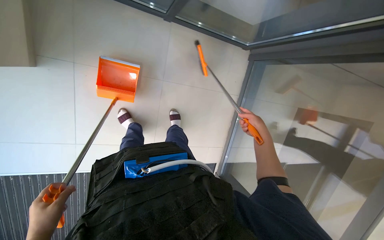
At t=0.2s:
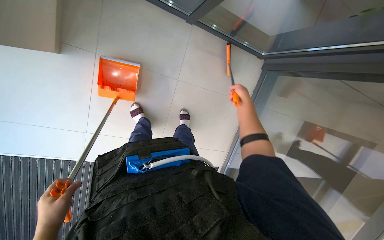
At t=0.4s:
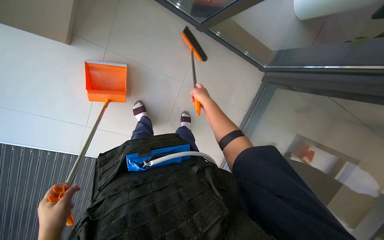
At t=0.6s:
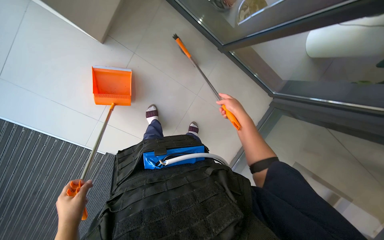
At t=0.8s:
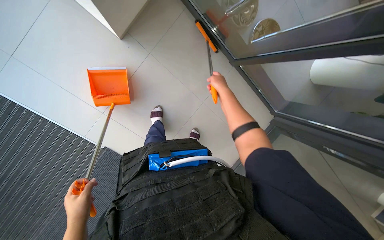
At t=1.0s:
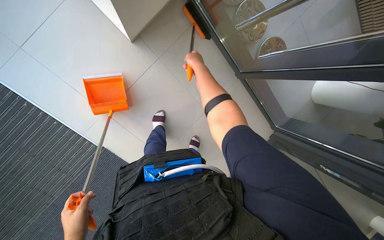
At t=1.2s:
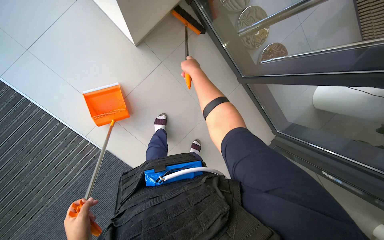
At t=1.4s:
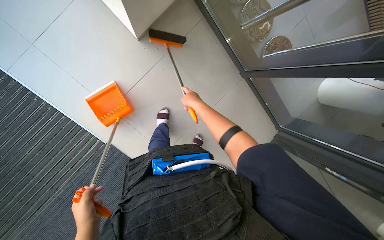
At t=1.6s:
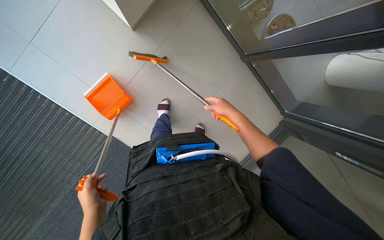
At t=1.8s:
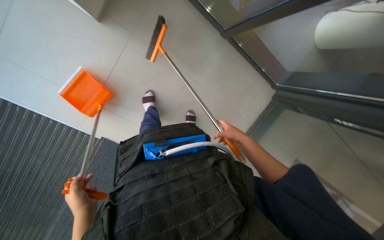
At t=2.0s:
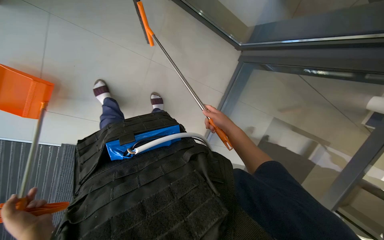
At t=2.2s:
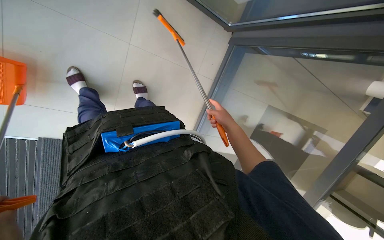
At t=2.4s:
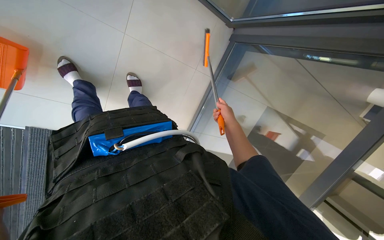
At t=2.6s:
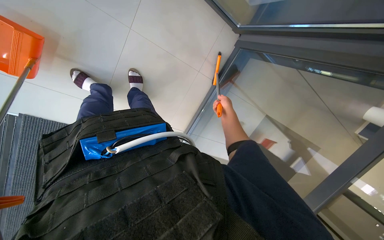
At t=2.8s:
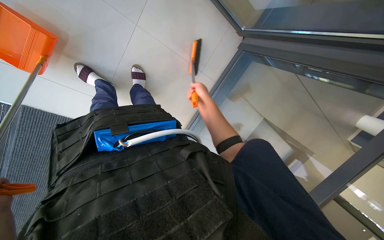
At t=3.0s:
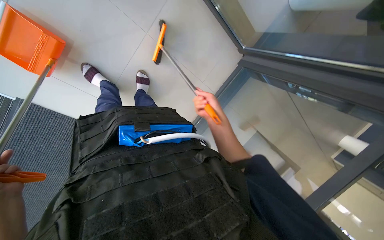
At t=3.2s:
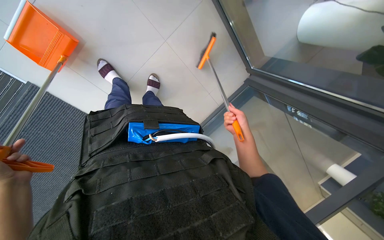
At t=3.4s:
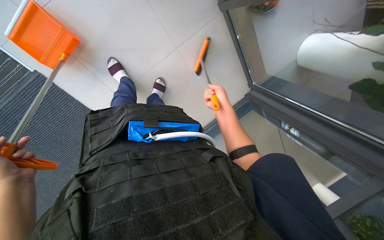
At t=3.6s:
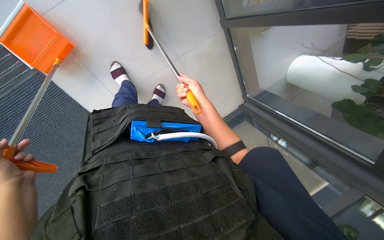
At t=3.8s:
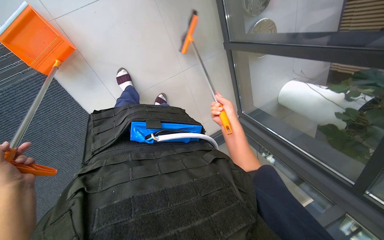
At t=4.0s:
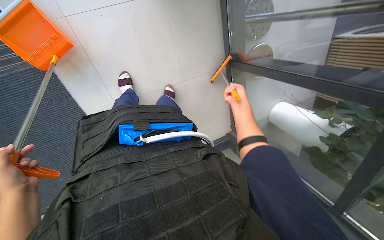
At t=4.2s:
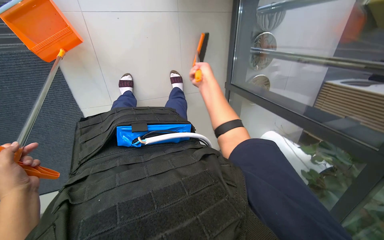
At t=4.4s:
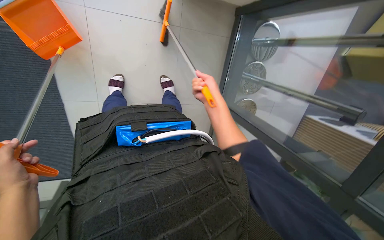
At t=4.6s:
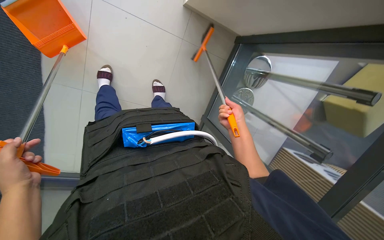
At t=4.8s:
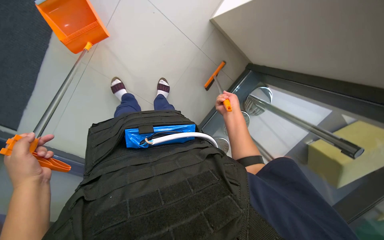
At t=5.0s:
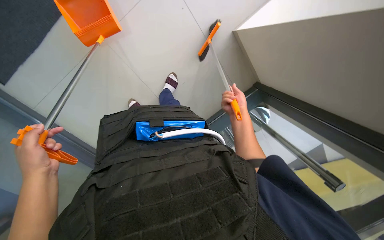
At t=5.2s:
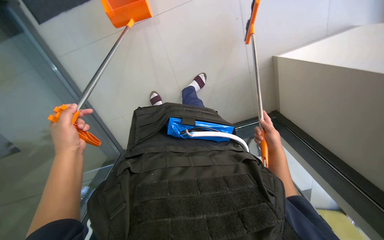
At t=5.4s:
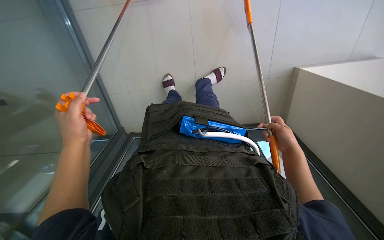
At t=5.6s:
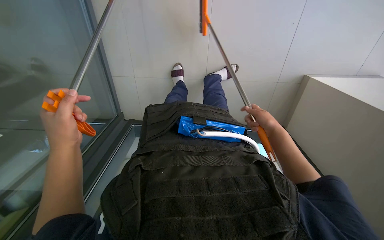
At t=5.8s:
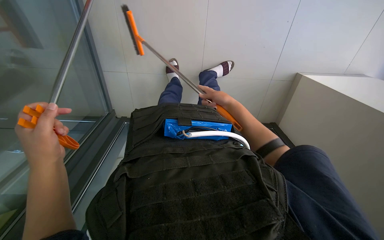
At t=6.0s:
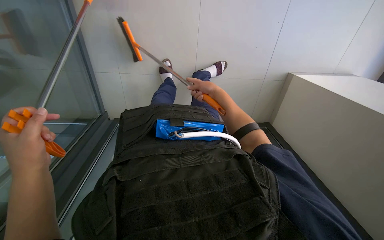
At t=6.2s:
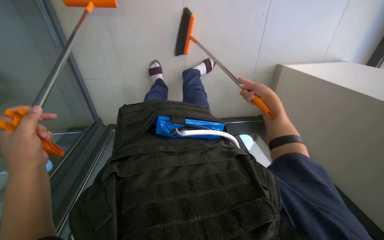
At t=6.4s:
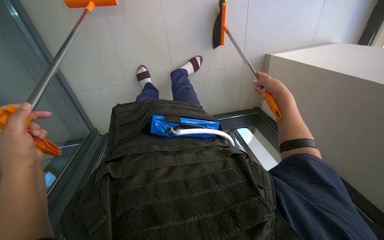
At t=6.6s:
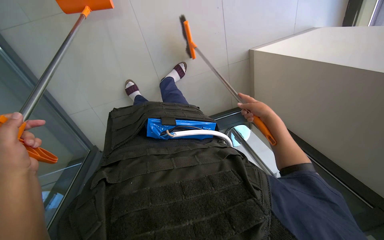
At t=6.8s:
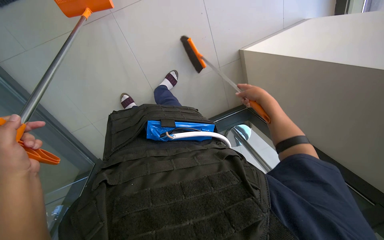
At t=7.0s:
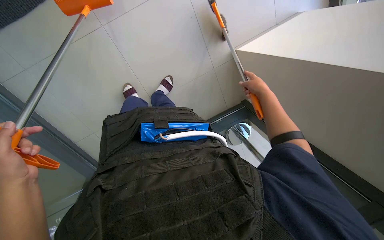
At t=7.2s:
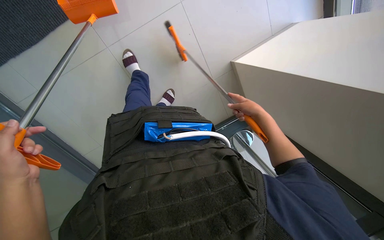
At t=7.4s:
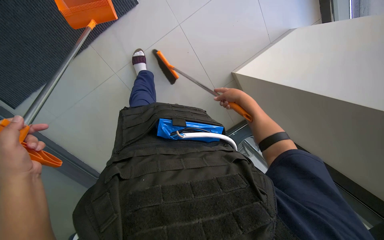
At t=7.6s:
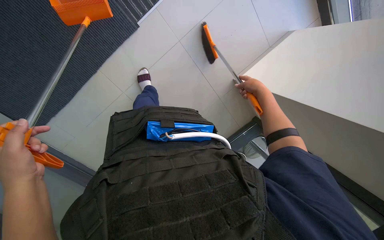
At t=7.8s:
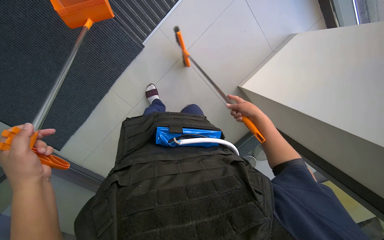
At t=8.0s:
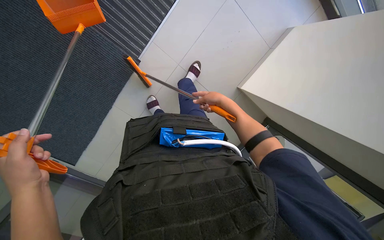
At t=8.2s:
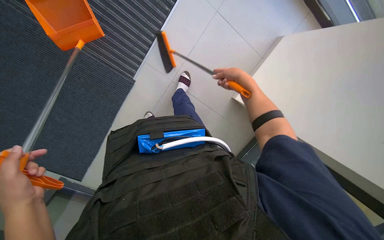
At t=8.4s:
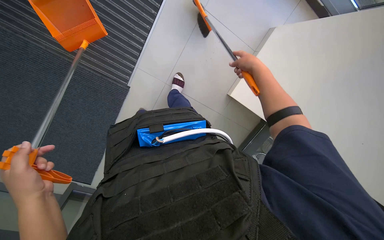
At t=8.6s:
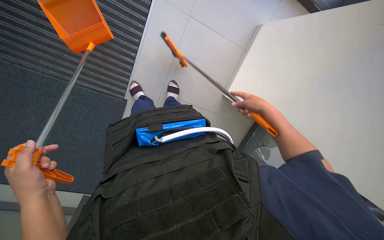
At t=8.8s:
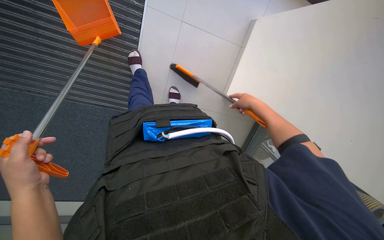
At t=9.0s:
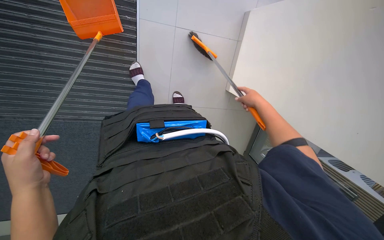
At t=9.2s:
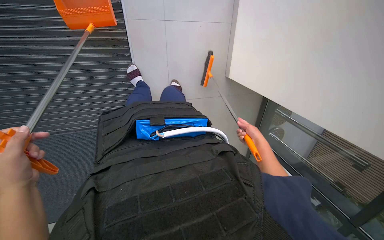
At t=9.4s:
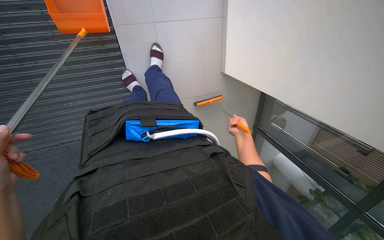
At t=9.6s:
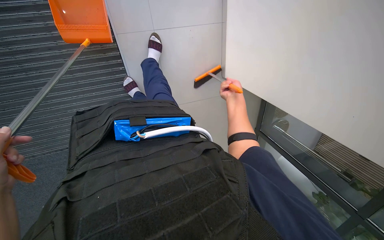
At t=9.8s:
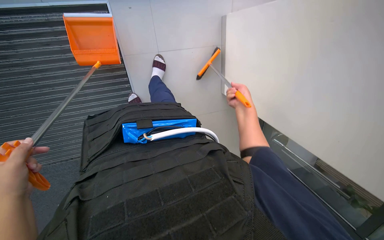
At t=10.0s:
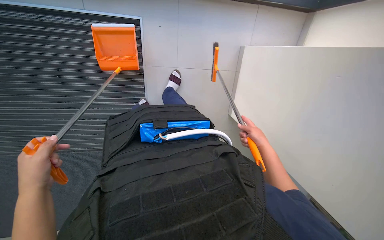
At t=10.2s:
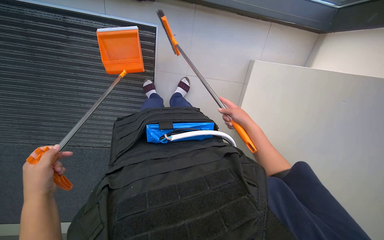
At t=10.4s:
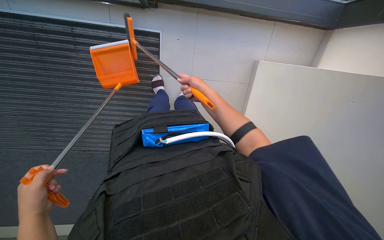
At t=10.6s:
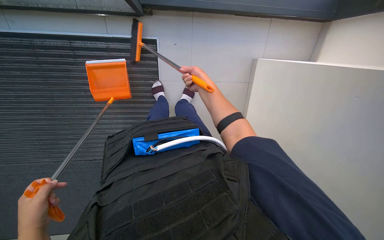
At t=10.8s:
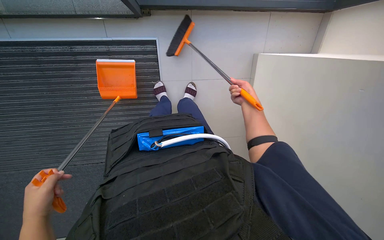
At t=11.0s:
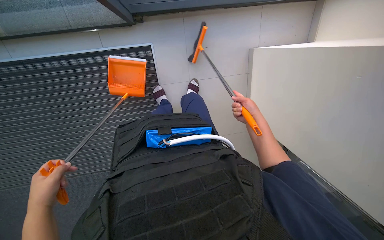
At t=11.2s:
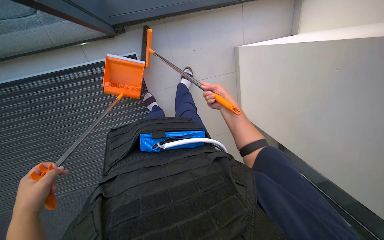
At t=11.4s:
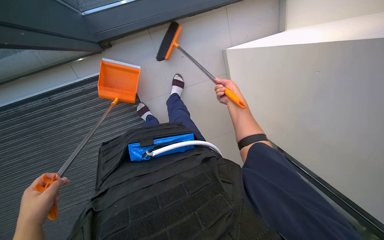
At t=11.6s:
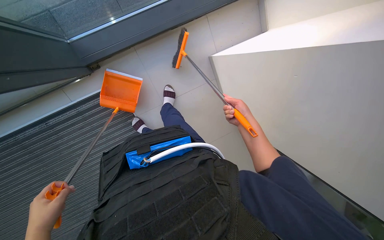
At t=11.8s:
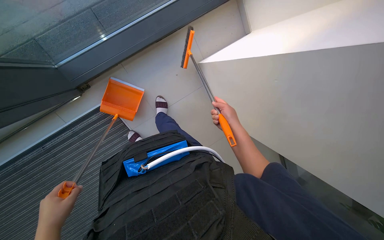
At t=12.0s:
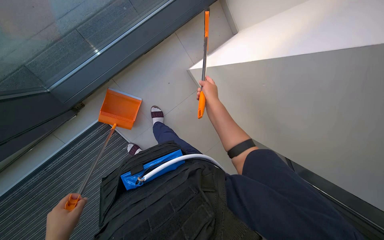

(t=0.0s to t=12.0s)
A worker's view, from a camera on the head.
Job: sweeping floor.
The whole recording: Sweeping floor with broom and dustpan. The worker sweeps the floor with a broom and collects debris with a dustpan.
t=0.0s - t=1.6s: The scene rotates clockwise by roughly 35 degrees.
t=1.6s - t=3.0s: The view tilts about 15 degrees downward.
t=3.0s - t=4.4s: The camera is aimed some 20 degrees further to the right. The wearer looks approximately 30 degrees further upward. Everything in view rotates approximately 45 degrees clockwise.
t=6.0s - t=7.6s: The scene turns some 30 degrees counterclockwise in the picture.
t=7.6s - t=9.0s: Everything in view rotates approximately 40 degrees counterclockwise. The right hand goes up and down the picture, approximately 15 cm each way, reversing 2 times.
t=9.0s - t=10.4s: The view tilts some 10 degrees upward. The right hand goes roughly 25 cm to the left.
t=10.4s - t=12.0s: Everything in view rotates approximately 45 degrees counterclockwise.

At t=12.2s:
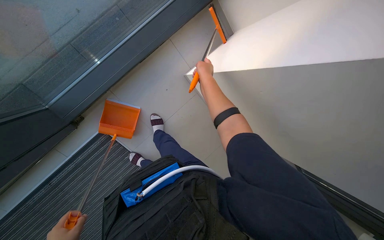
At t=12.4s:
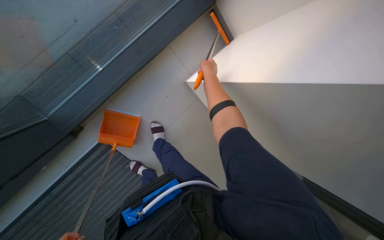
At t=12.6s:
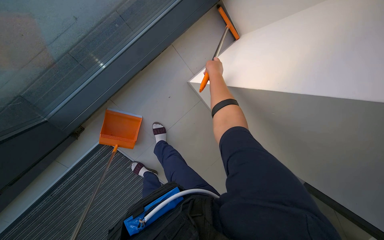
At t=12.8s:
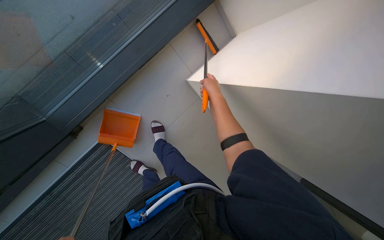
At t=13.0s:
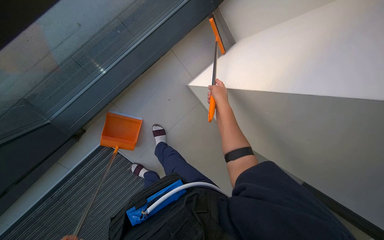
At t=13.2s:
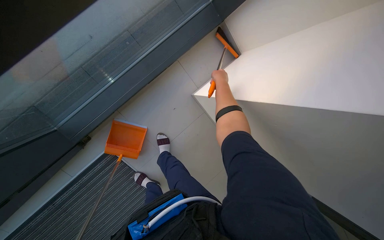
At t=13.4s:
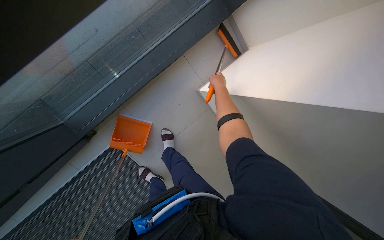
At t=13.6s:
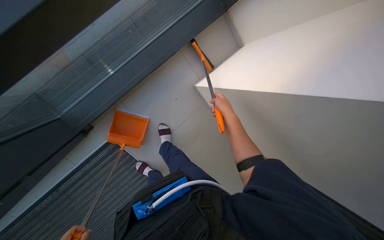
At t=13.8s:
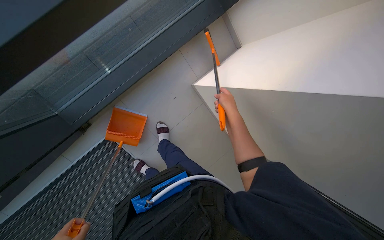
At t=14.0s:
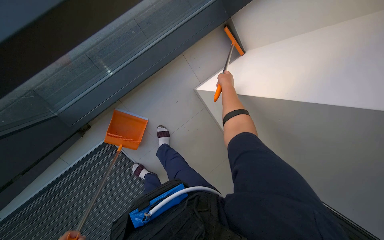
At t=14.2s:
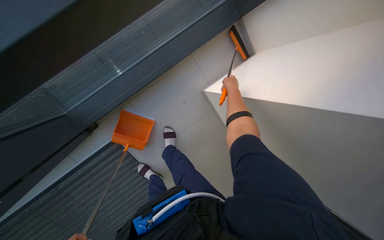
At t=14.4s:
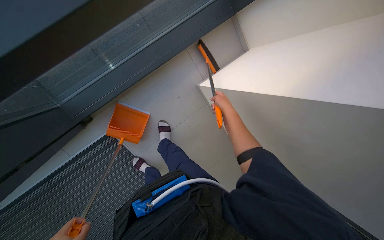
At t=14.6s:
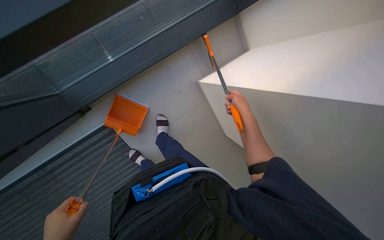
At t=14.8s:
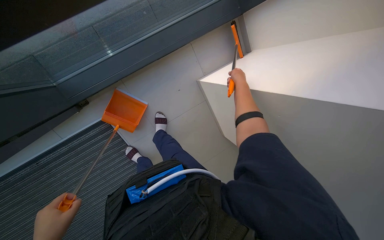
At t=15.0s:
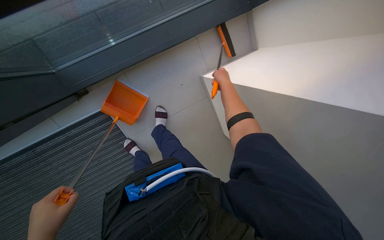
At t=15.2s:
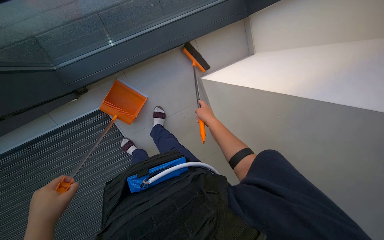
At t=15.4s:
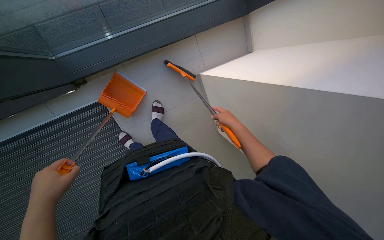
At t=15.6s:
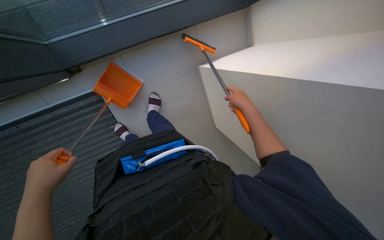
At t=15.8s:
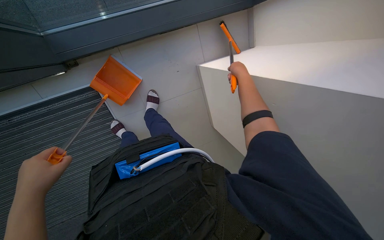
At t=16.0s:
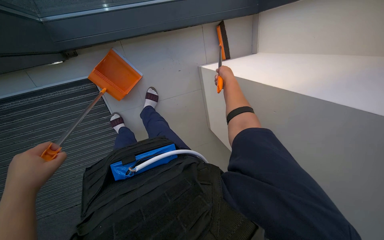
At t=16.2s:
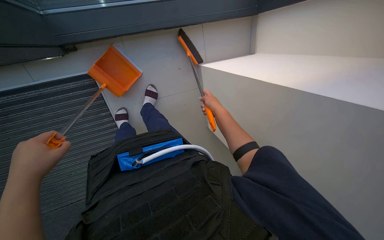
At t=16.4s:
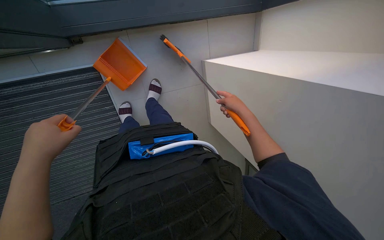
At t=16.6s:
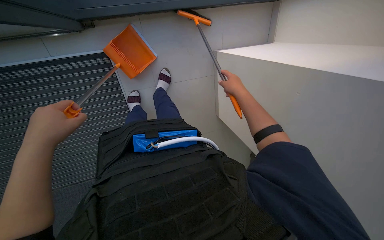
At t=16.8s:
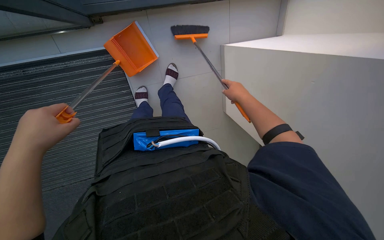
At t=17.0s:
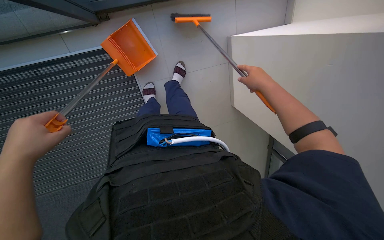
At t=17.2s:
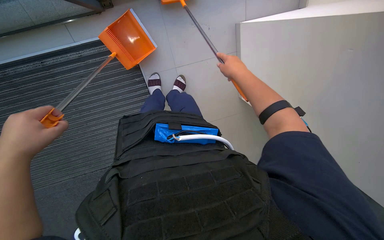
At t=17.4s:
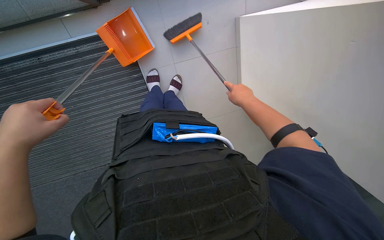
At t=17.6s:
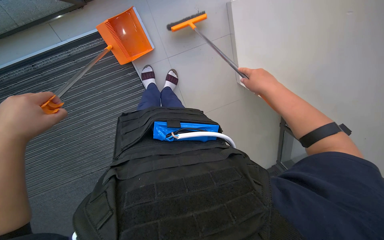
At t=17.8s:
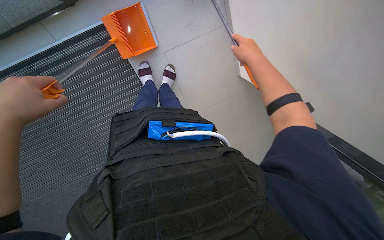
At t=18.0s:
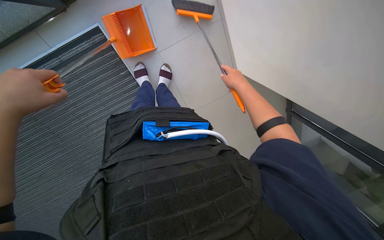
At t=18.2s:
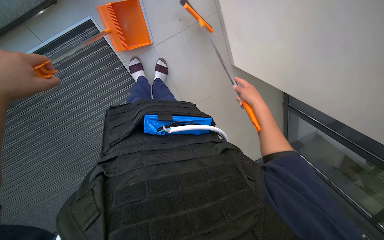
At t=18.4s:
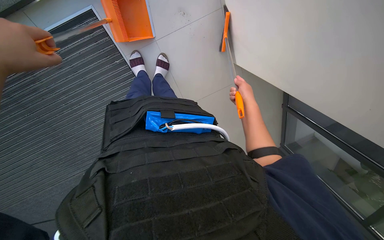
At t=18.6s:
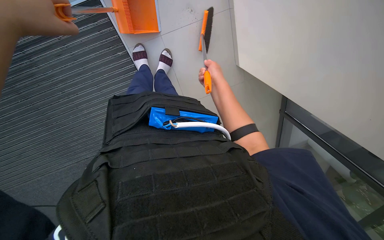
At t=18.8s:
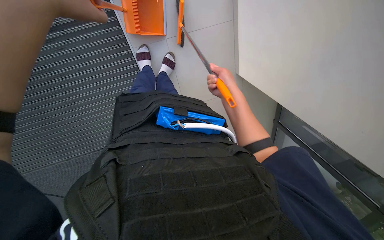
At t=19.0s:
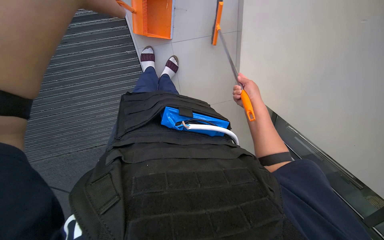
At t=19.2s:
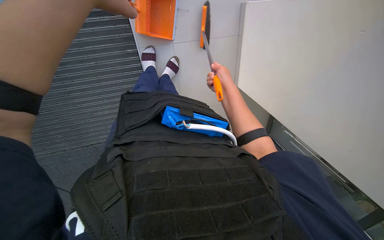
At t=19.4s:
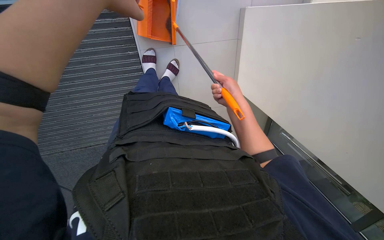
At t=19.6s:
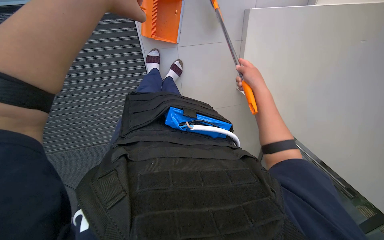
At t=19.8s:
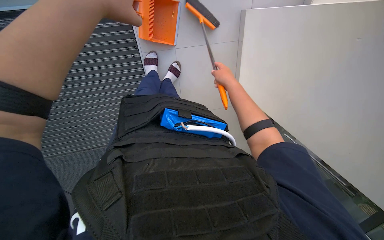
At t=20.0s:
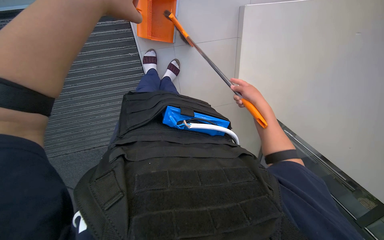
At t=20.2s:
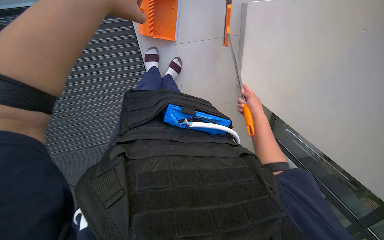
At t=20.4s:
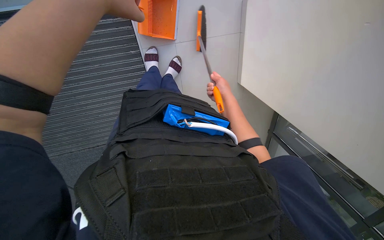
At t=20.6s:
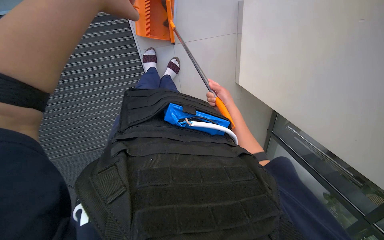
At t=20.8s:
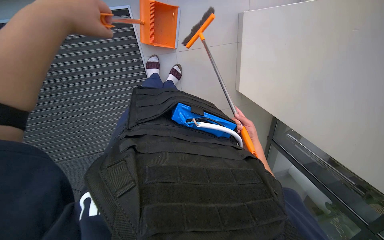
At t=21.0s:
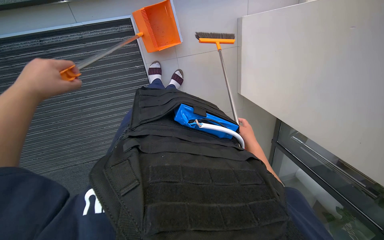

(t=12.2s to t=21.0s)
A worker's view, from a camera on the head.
Job: sweeping floor.
The whole recording: Sweeping floor with broom and dustpan. The worker sweeps the floor with a broom and collects debris with a dustpan.
t=12.2s - t=13.6s: The right hand goes up and down the picture, about 15 cm each way, reversing 2 times.
t=13.6s - t=15.2s: The right hand moves up and down the picture over roughly 15 cm, changing direction 3 times.
t=16.6s - t=18.0s: The view tips downward by about 15 degrees.
t=18.0s - t=19.6s: The right hand moves left and right over roughly 10 cm, changing direction 2 times.
t=19.6s - t=21.0s: The right hand moves down the picture and farther from the camera, roughly 20 cm.
